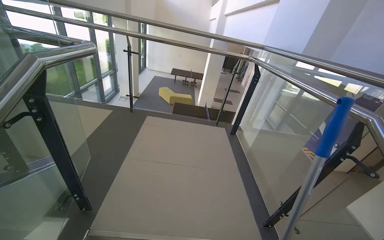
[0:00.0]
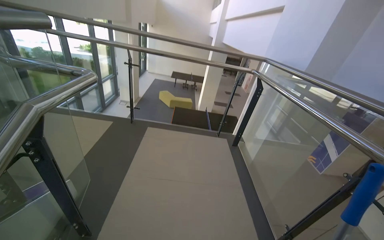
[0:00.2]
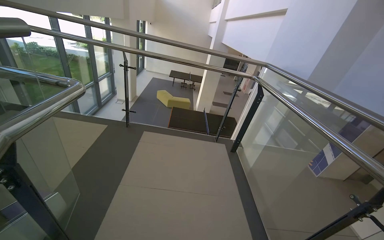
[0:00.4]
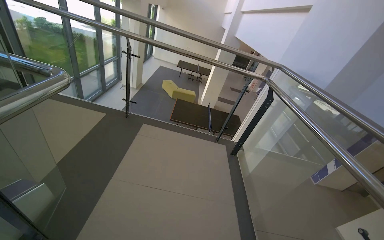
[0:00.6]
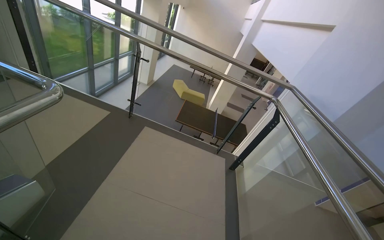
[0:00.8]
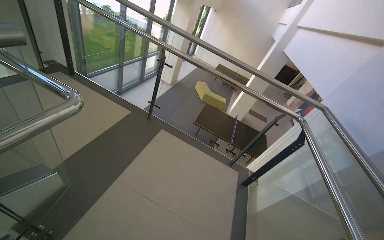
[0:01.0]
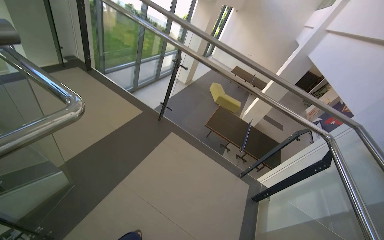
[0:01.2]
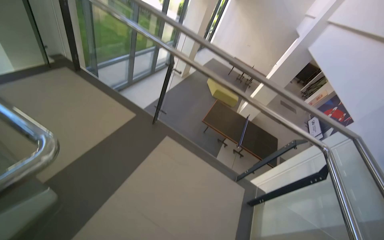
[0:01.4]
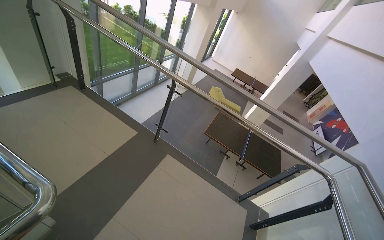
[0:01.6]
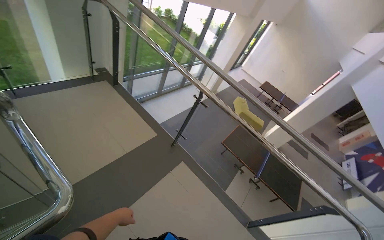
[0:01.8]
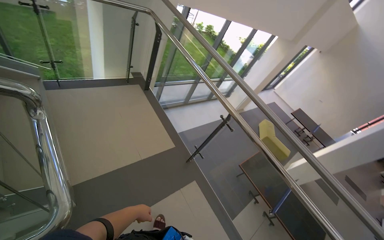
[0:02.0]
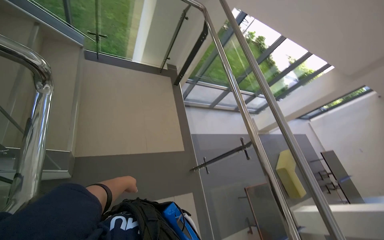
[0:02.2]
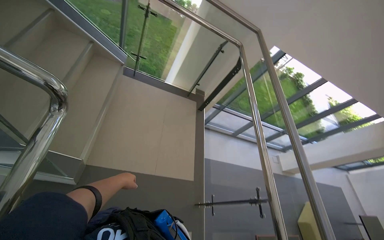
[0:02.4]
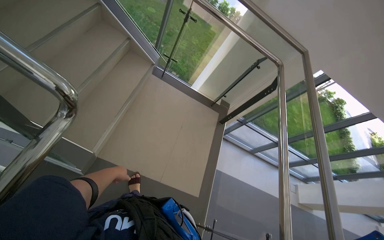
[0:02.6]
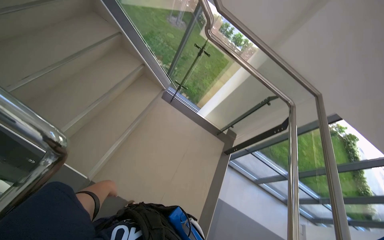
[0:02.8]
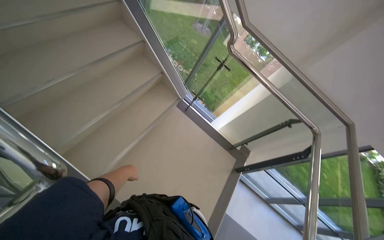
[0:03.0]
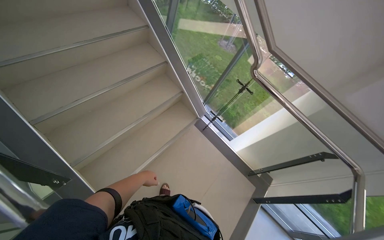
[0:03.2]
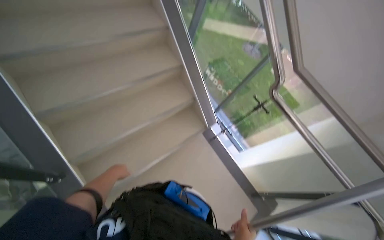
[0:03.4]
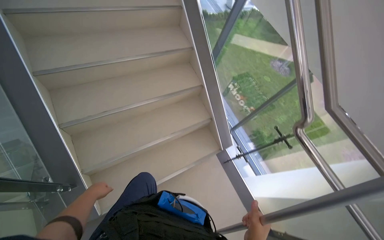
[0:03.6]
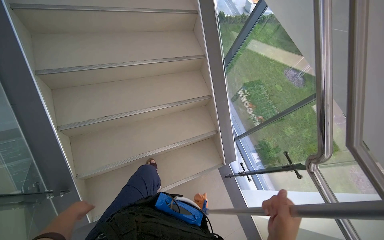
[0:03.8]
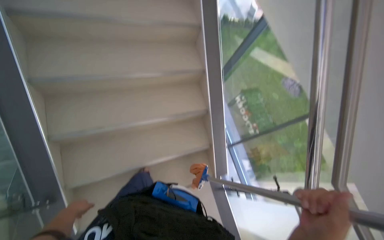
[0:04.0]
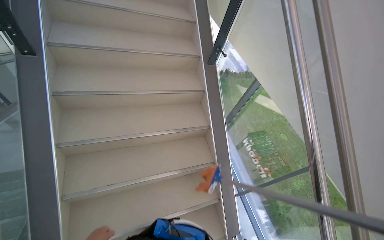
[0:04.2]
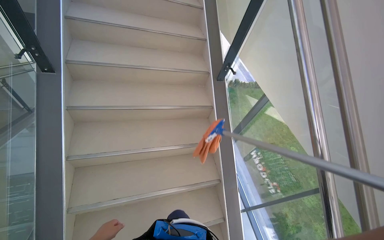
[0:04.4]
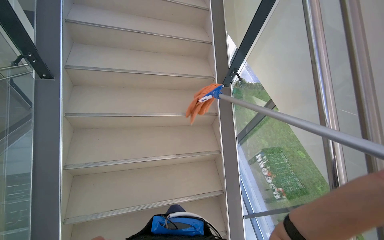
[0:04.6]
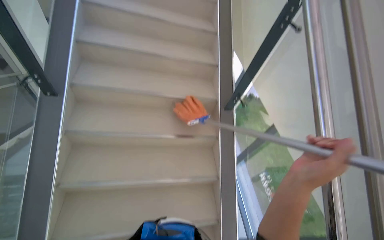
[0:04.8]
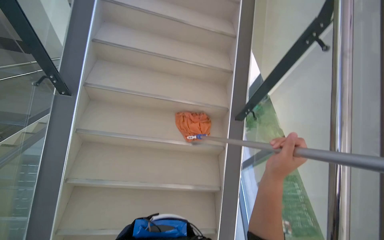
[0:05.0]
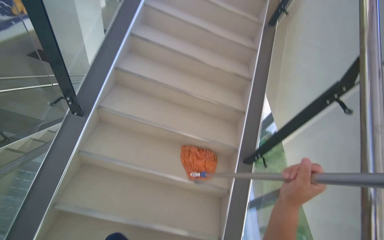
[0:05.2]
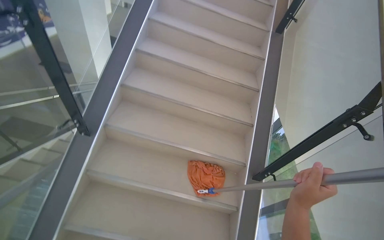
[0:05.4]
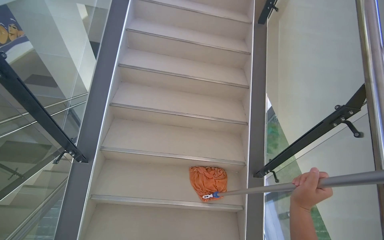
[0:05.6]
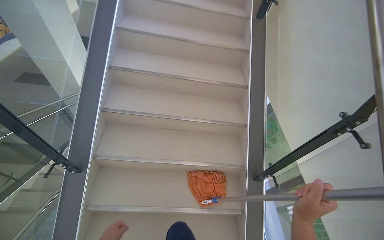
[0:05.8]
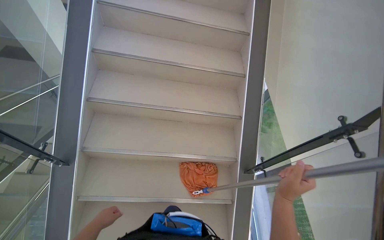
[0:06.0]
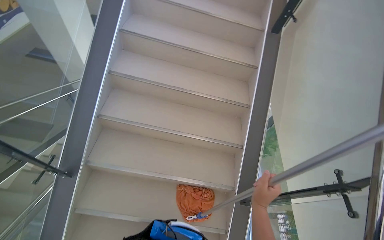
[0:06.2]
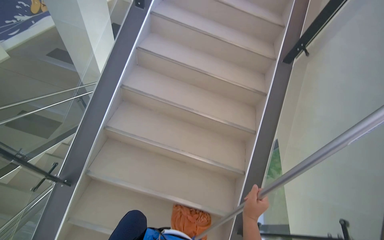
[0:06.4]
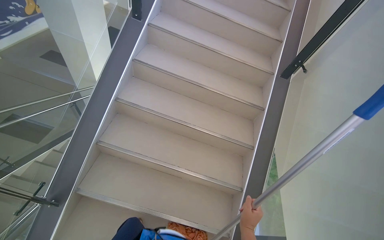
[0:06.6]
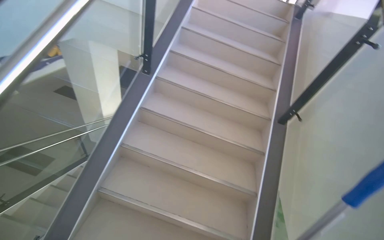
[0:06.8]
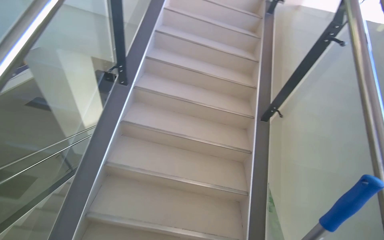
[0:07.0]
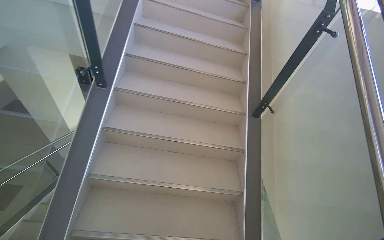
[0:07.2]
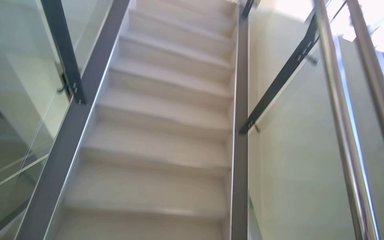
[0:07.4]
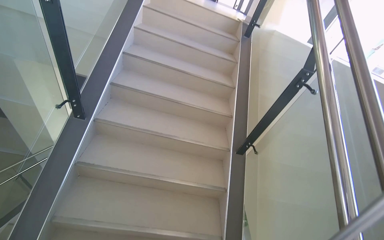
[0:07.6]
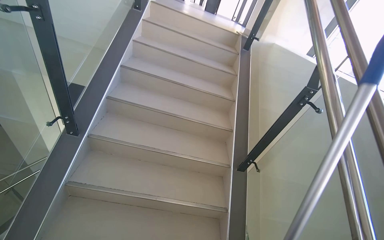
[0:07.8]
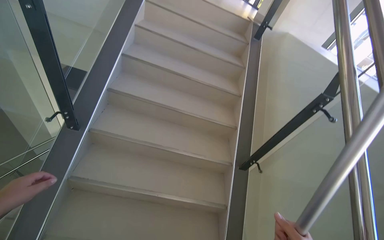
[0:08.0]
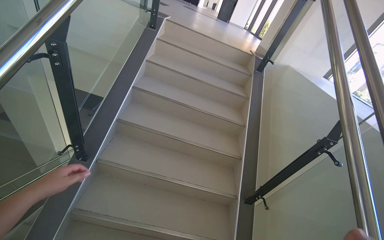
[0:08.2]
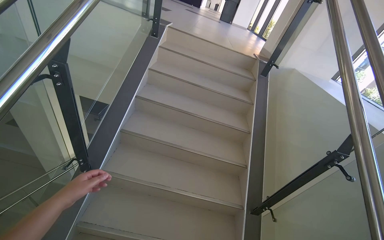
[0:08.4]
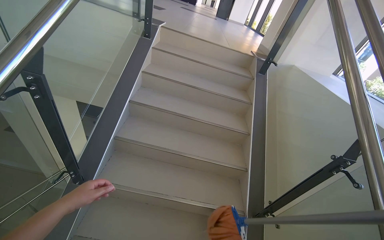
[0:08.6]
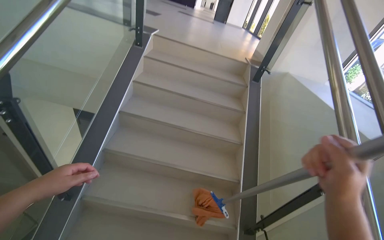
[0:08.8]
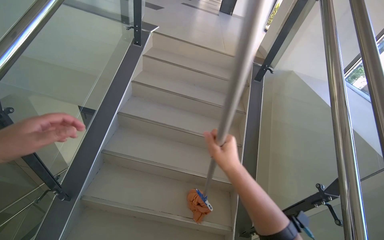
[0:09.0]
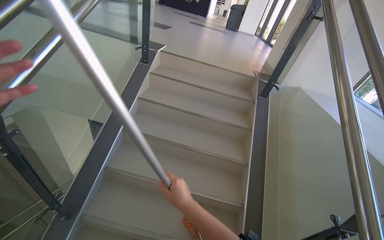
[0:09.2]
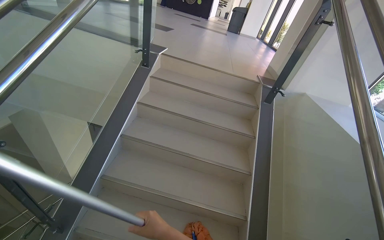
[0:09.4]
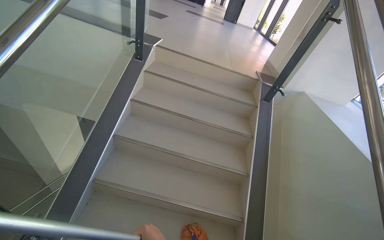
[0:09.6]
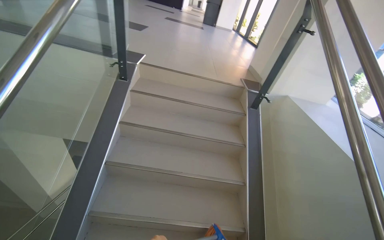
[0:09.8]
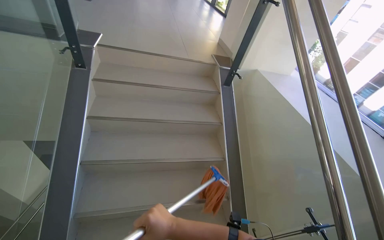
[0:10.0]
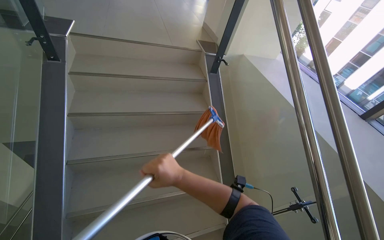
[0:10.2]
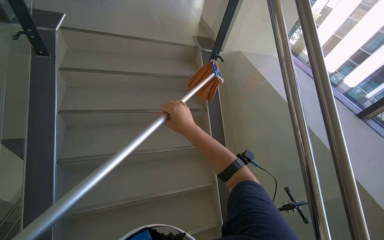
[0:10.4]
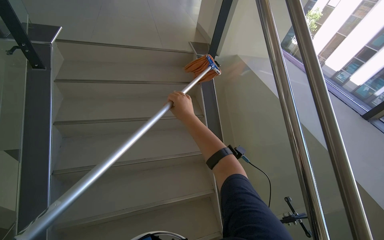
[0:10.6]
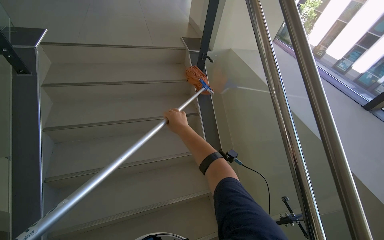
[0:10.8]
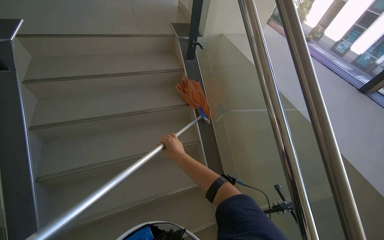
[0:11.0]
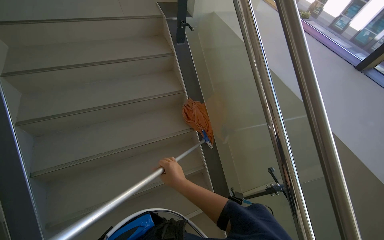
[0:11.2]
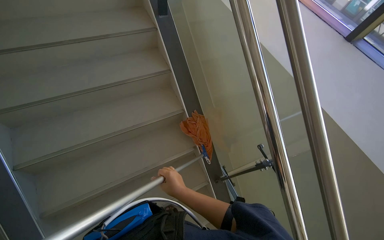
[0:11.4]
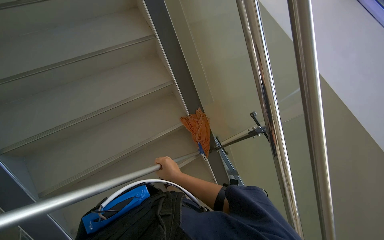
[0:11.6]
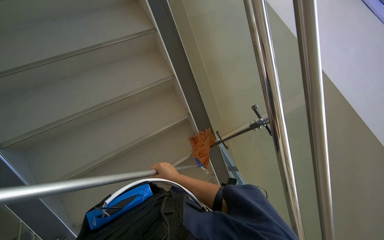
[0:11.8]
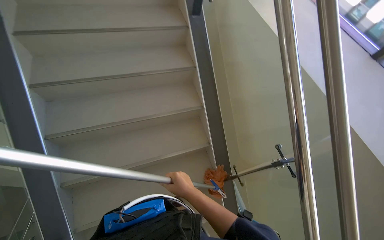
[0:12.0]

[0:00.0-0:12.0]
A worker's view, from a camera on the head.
Job: sweeping floor.
The whole recording: Sweeping stairs. The worker pushes a cleaning cart, prepares a mop, and sweeps the stairs.
0.0 to 1.6 s: The camera travels approximately 90 cm. The wearer looks some 30 degrees further to the left.
1.6 to 3.0 s: The wearer moves roughly 70 cm. The head rotates approximately 90 degrees to the left. The wearer looks approximately 20 degrees further upward.
3.0 to 4.4 s: The wearer looks some 40 degrees further to the left. The view tips upward by approximately 30 degrees.
4.4 to 6.0 s: The camera is carried approximately 80 cm.
6.0 to 7.6 s: The camera is carried about 70 cm.
7.6 to 9.0 s: The camera is carried approximately 60 cm.
9.0 to 10.4 s: The camera is carried some 40 cm. The wearer looks some 20 degrees further to the right. The view tips downward by about 15 degrees.
10.4 to 12.0 s: The camera pitches downward, by about 15 degrees. The right hand shifts approximately 30 cm down the picture and farther from the camera.

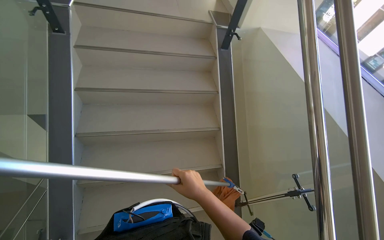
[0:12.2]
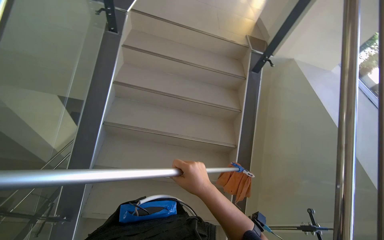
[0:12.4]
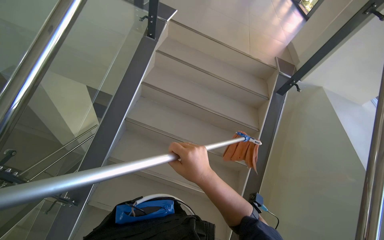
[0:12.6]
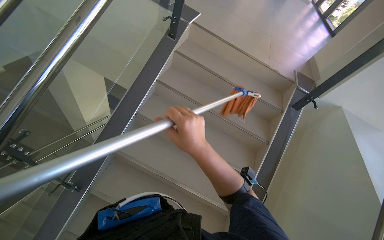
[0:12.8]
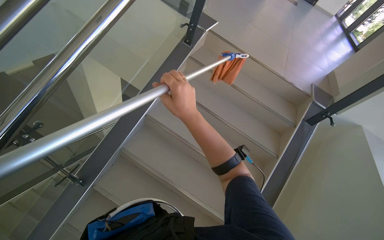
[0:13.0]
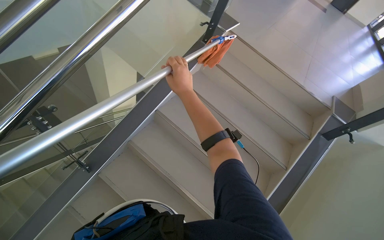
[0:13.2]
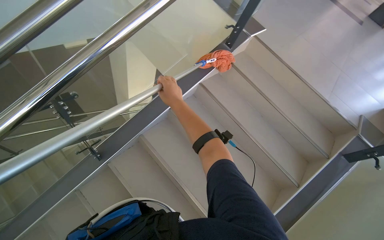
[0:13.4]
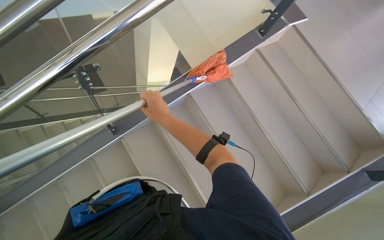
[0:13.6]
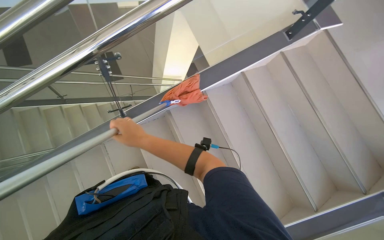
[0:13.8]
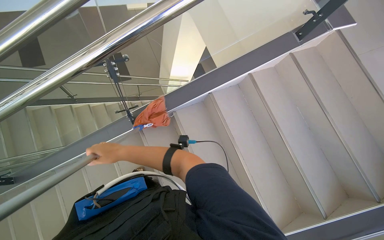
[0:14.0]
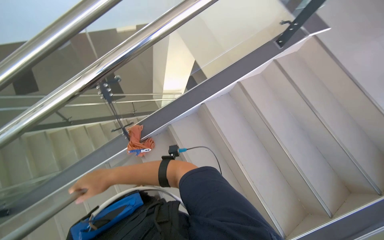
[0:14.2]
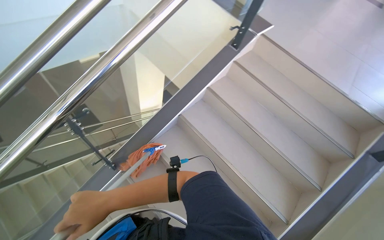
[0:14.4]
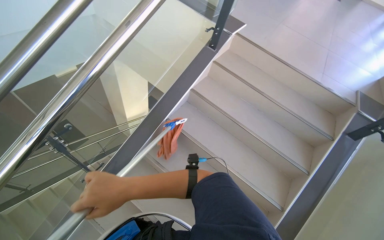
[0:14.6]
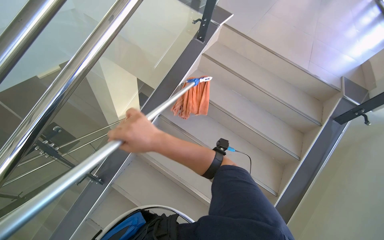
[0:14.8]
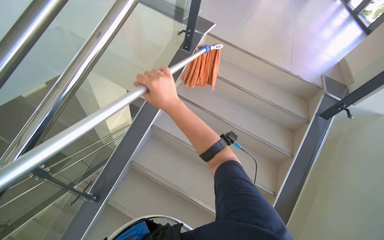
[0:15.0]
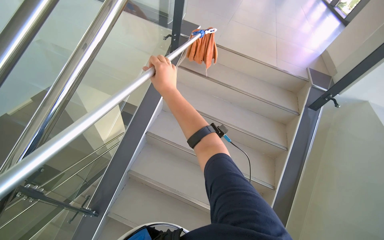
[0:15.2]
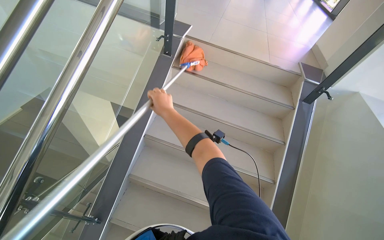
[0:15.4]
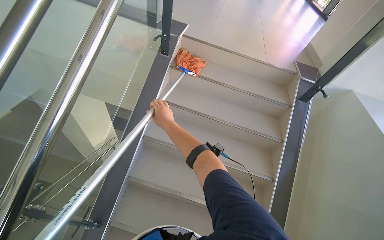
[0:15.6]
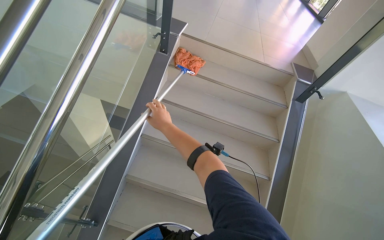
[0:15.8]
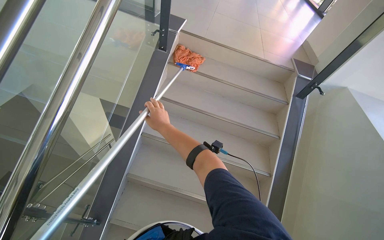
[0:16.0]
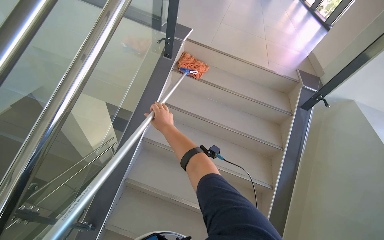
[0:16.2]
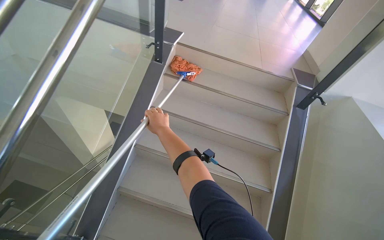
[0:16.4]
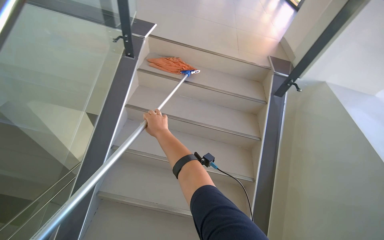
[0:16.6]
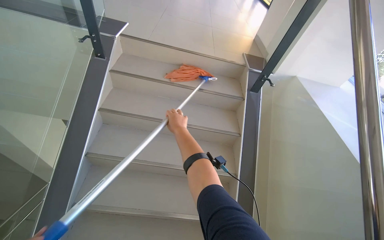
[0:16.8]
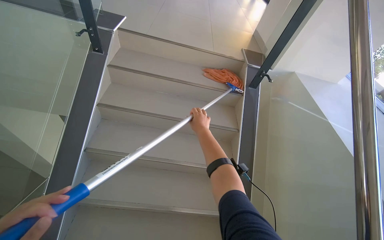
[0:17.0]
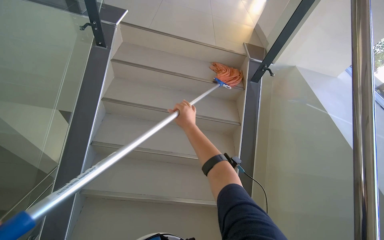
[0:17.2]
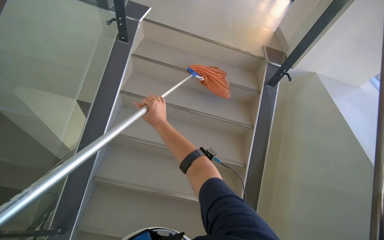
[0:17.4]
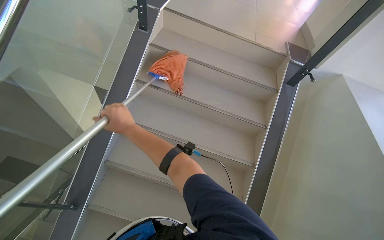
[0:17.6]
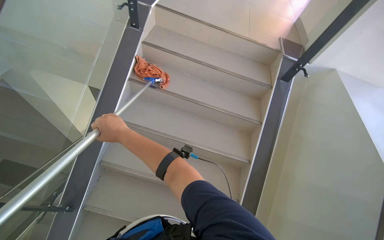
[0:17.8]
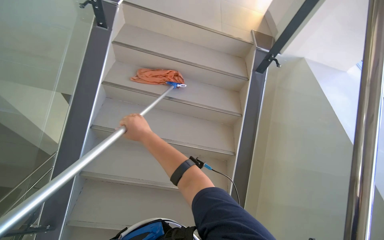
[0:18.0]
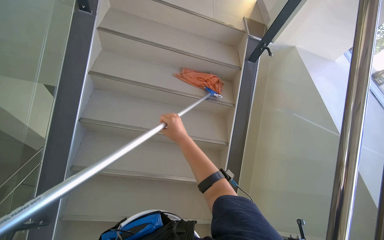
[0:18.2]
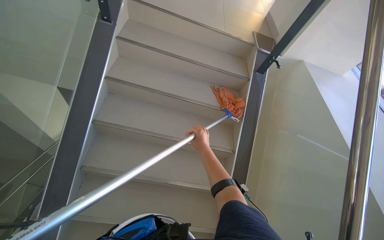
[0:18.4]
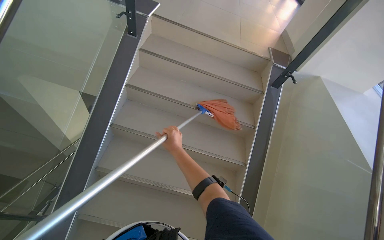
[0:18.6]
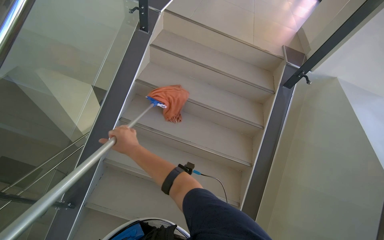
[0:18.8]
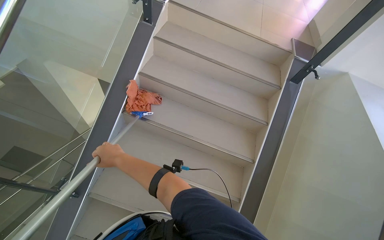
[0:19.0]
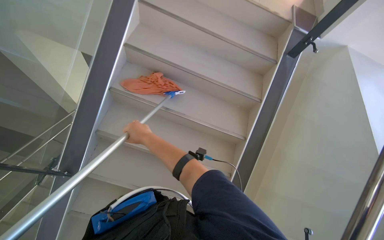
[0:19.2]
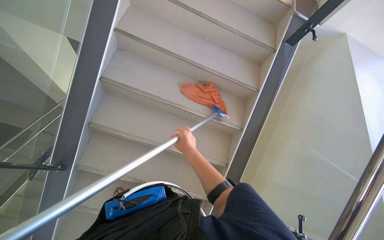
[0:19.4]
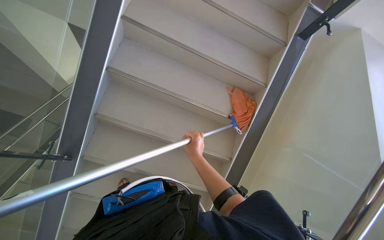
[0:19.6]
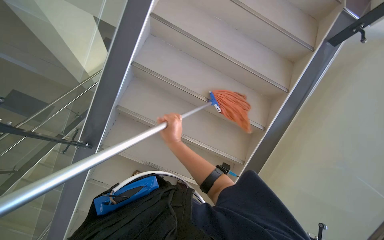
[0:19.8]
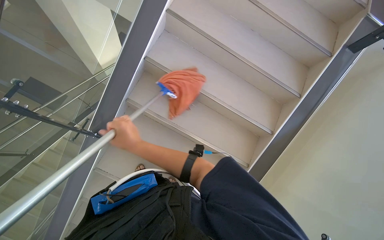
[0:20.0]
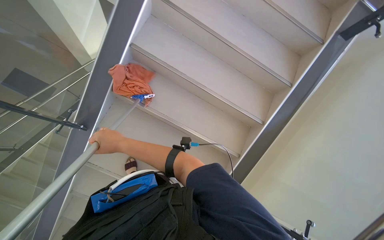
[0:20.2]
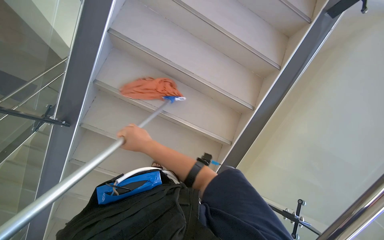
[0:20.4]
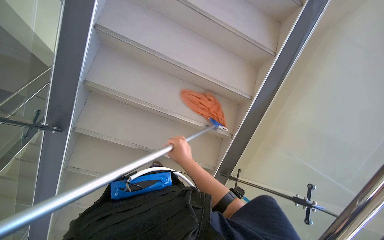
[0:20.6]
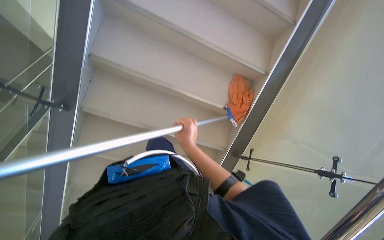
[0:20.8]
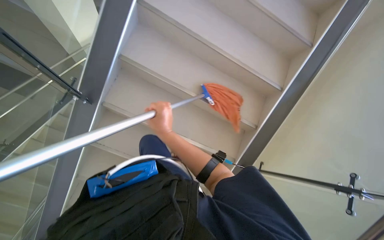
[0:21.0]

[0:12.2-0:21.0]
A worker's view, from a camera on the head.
Job: sweeping floor.
The whole recording: Sweeping stairs. The worker pushes a cleaning cart, prepares a mop, and sweeps the stairs.
12.2 to 13.6 s: The wearer looks approximately 65 degrees further to the left.
13.6 to 15.2 s: The head turns to the right by some 35 degrees. The right hand shifts approximately 10 cm nearer to the camera, and moves some 15 cm down the picture and comes back.
15.2 to 16.6 s: The right hand moves farther from the camera and down the picture, roughly 20 cm.
16.6 to 18.0 s: The right hand travels to the right and back again, some 15 cm each way.
18.0 to 19.6 s: The camera pitches downward, by roughly 15 degrees. The right hand swings left and right, roughly 30 cm each way, with 2 reversals.
19.6 to 21.0 s: The view tilts some 15 degrees downward. The right hand moves to the left, some 10 cm.
